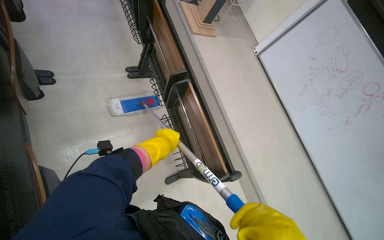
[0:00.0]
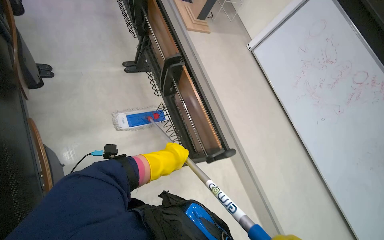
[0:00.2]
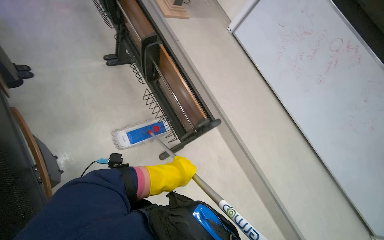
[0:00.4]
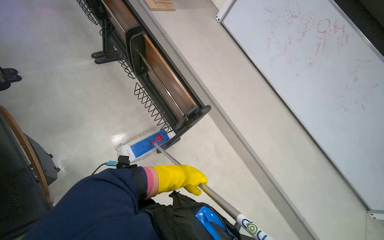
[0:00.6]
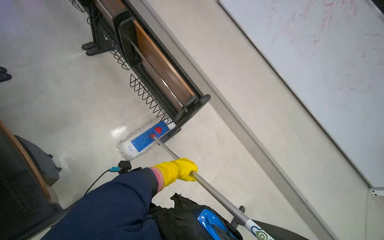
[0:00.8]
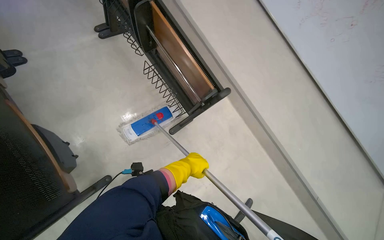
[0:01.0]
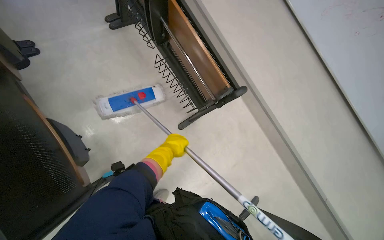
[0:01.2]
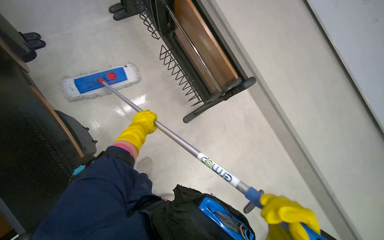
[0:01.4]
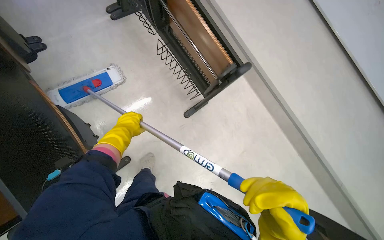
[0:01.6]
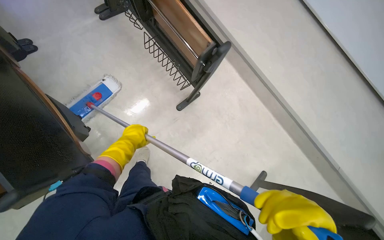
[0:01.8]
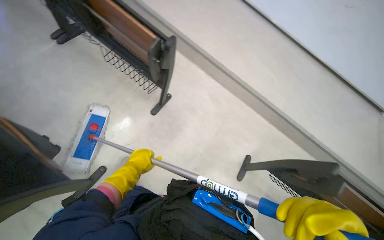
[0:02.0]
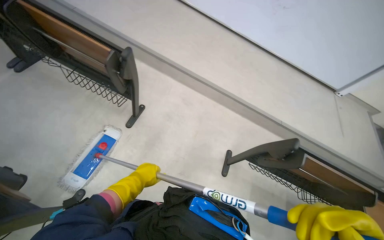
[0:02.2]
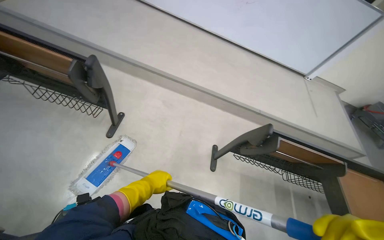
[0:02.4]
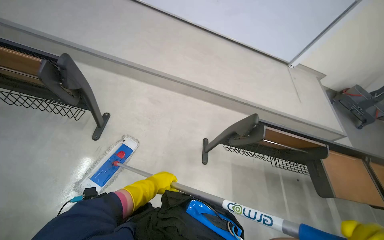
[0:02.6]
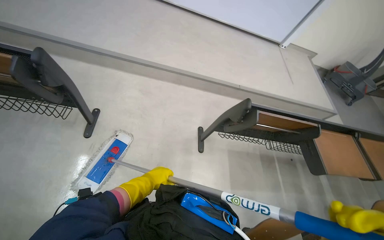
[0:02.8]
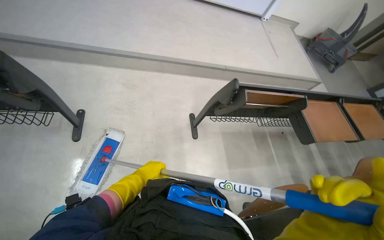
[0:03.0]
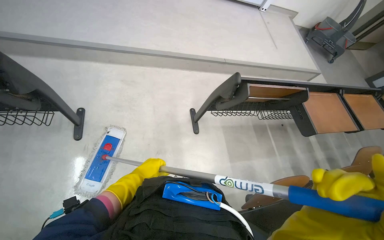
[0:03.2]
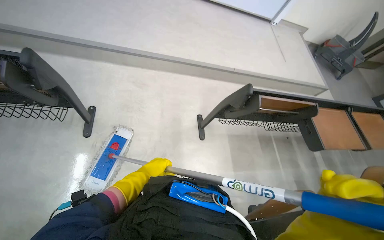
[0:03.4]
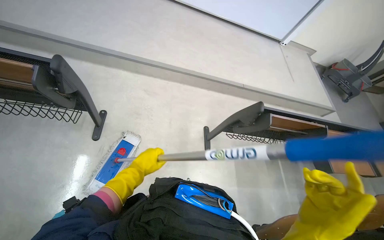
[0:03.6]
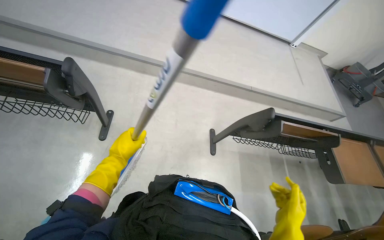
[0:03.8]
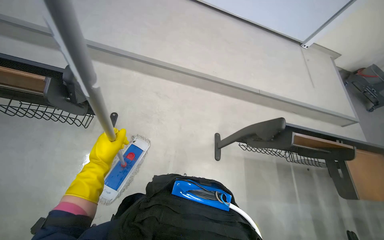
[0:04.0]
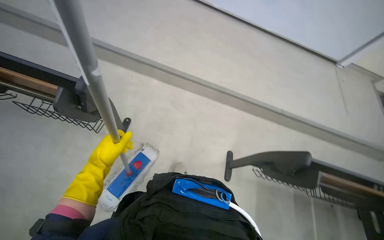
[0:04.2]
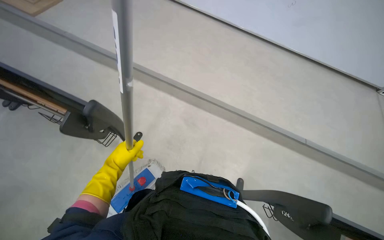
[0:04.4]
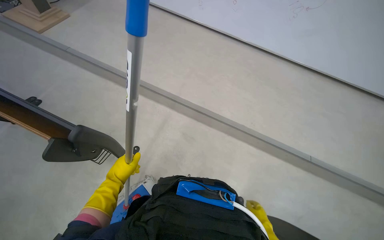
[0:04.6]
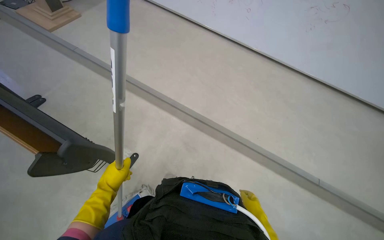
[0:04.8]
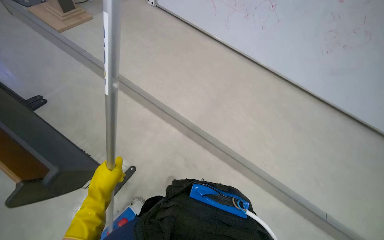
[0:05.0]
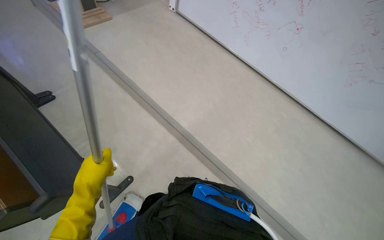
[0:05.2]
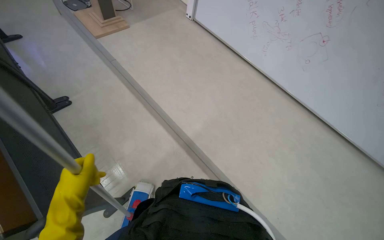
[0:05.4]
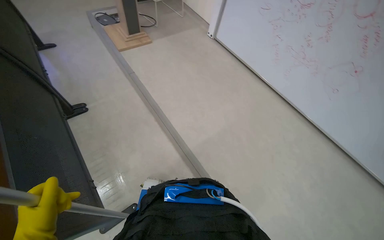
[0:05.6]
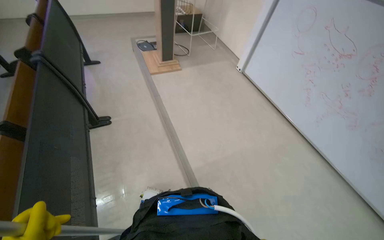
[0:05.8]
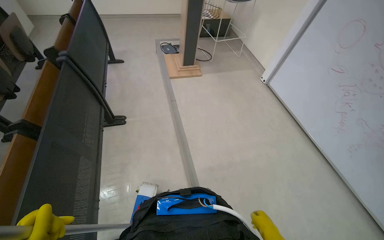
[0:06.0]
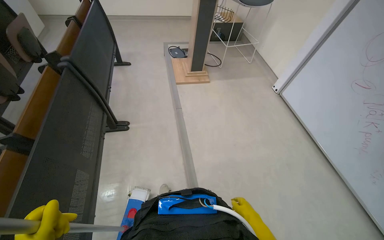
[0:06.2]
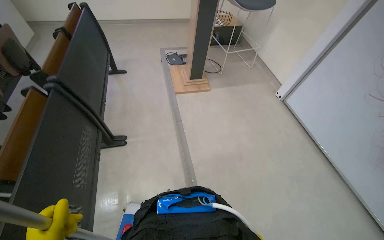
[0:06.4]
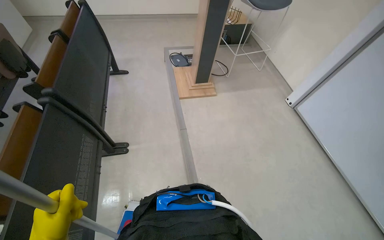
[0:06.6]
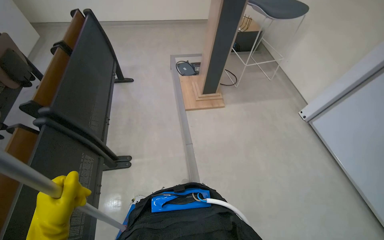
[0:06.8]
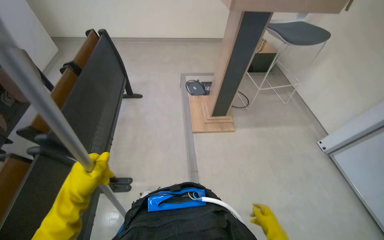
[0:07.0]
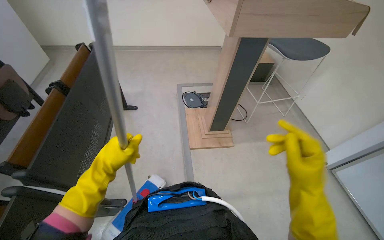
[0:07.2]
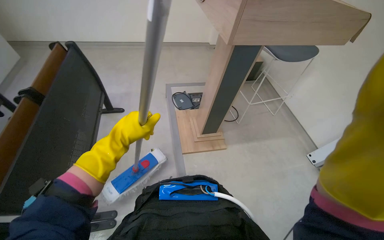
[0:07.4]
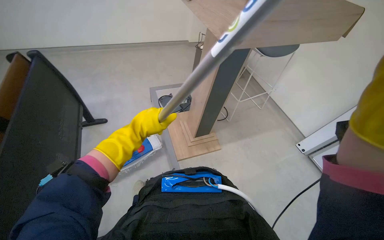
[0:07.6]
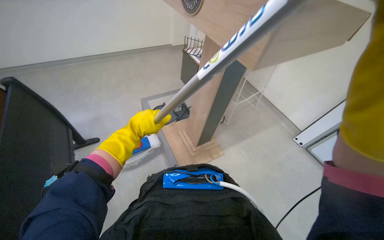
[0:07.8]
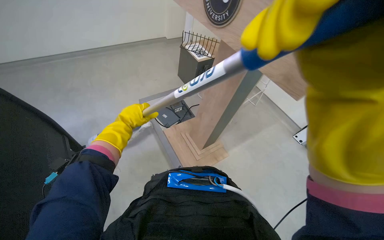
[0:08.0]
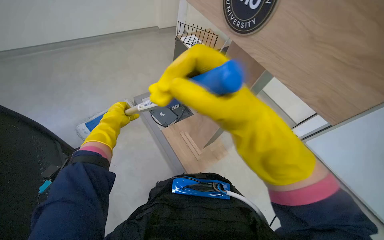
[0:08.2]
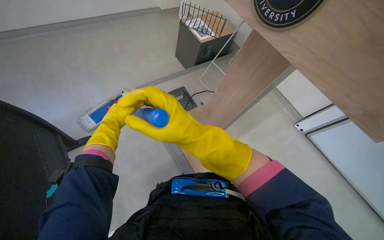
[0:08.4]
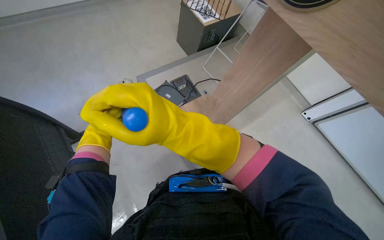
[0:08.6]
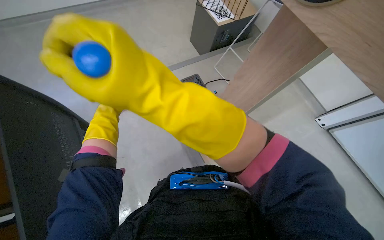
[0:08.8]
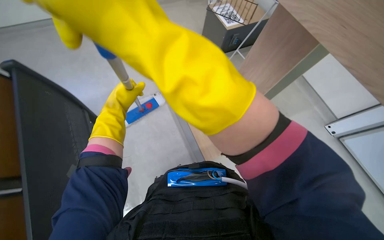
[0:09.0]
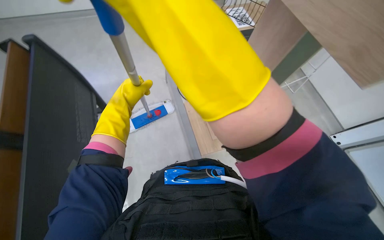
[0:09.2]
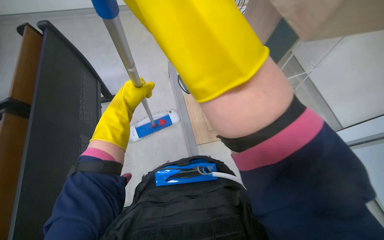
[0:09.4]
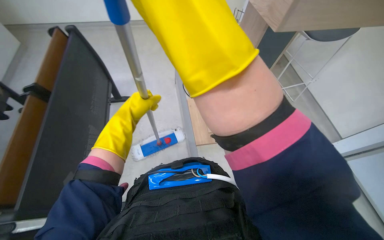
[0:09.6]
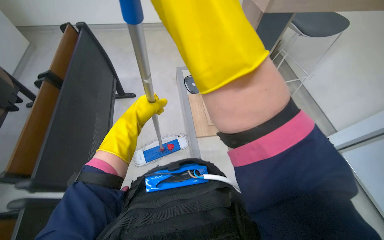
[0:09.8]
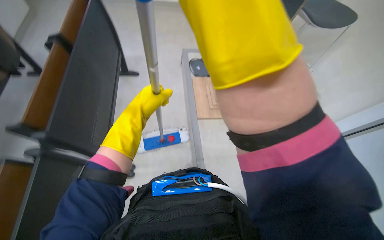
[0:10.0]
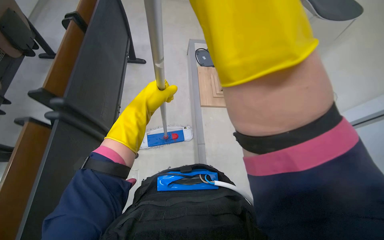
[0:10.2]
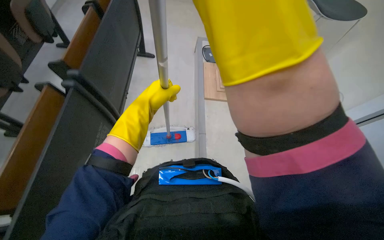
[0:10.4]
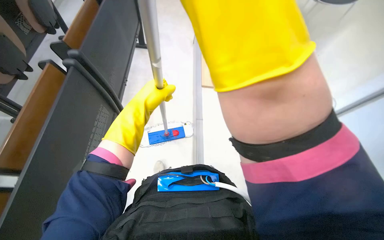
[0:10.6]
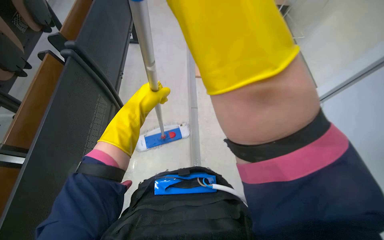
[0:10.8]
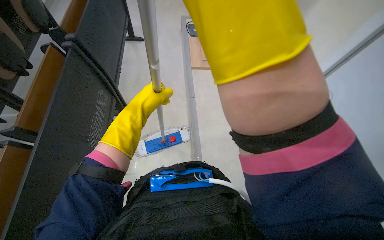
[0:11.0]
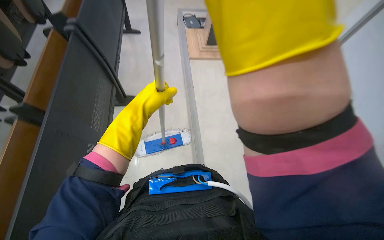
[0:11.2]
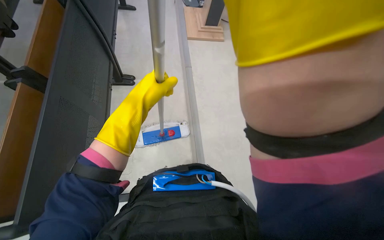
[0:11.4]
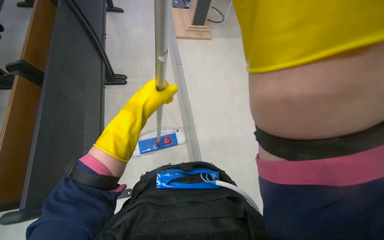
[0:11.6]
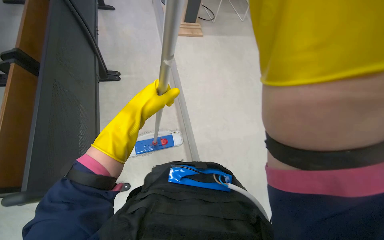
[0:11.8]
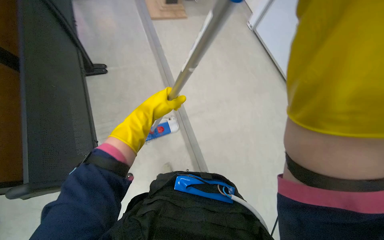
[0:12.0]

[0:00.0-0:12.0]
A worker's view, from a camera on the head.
Job: mopping floor.
The whole recording: Mopping lecture hall floor. The worker mops the floor of the lecture hall with a mop.
0:00.0 to 0:01.6: The wearer looks some 20 degrees further downward.
0:01.6 to 0:03.0: The wearer moves roughly 50 cm. The head turns to the right by approximately 55 degrees.
0:03.0 to 0:04.4: The head turns to the left by about 30 degrees. The left hand heads to the left, covering some 25 cm.
0:04.4 to 0:06.0: The head travels some 80 cm. The wearer looks approximately 50 degrees further to the left. The view tips upward by some 20 degrees.
0:06.0 to 0:07.6: The wearer moves about 90 cm.

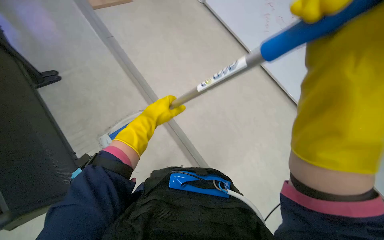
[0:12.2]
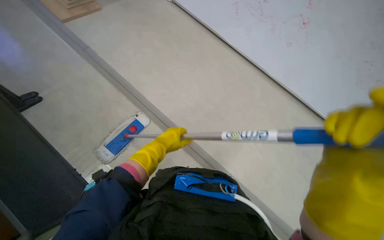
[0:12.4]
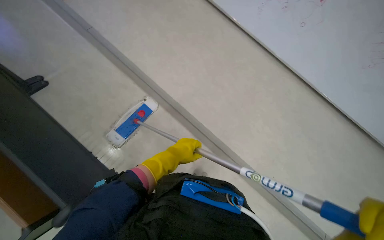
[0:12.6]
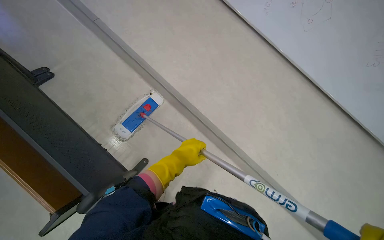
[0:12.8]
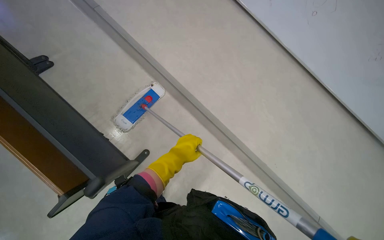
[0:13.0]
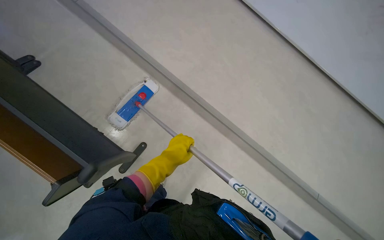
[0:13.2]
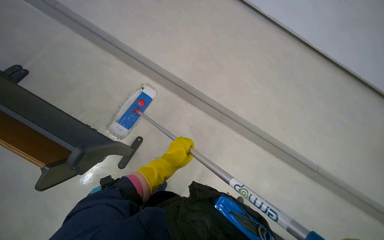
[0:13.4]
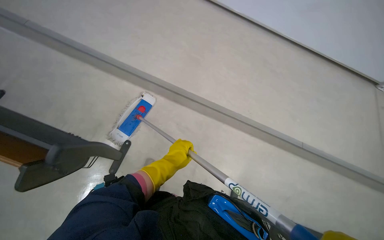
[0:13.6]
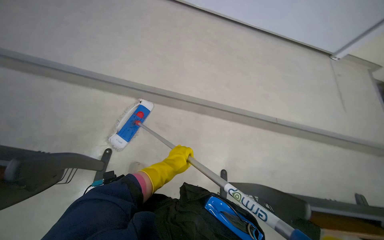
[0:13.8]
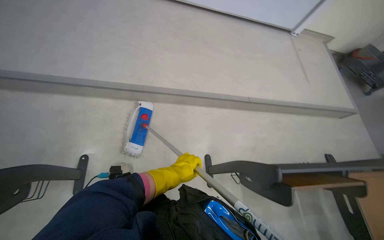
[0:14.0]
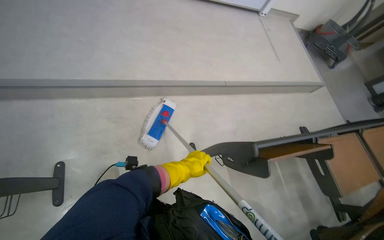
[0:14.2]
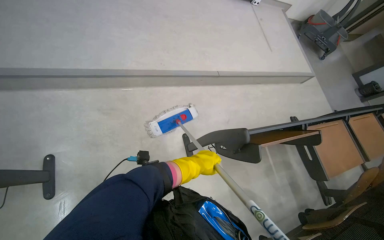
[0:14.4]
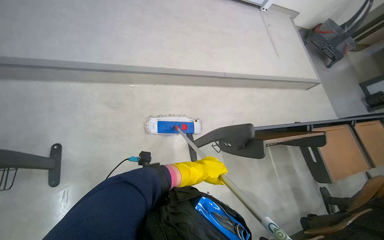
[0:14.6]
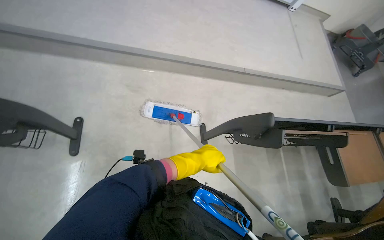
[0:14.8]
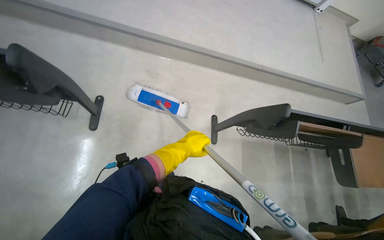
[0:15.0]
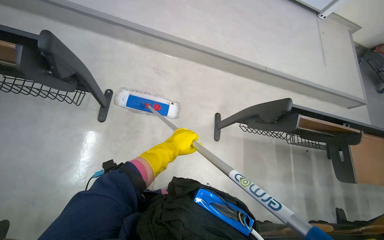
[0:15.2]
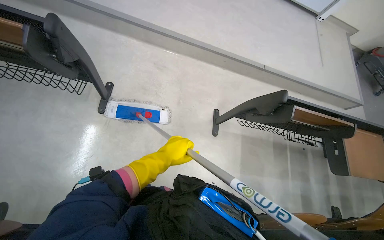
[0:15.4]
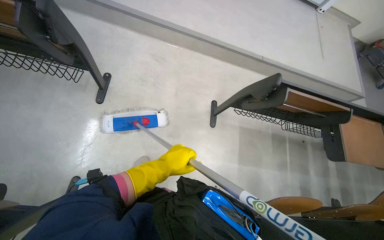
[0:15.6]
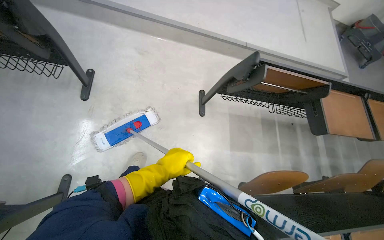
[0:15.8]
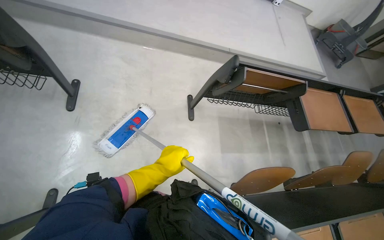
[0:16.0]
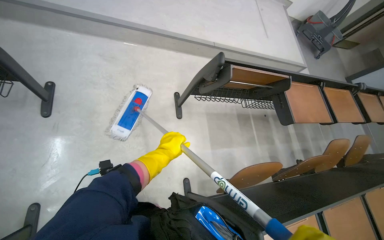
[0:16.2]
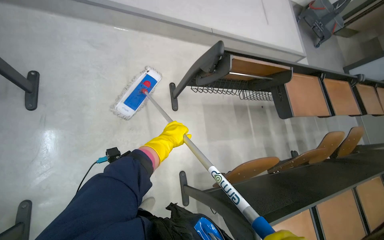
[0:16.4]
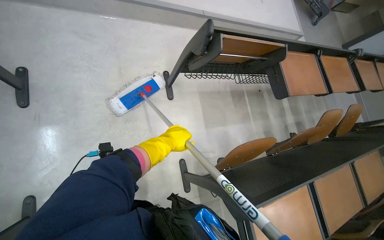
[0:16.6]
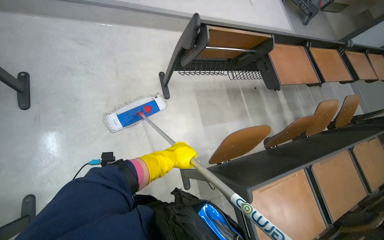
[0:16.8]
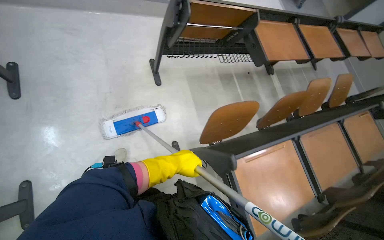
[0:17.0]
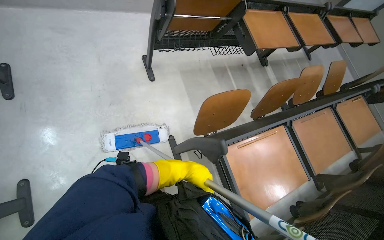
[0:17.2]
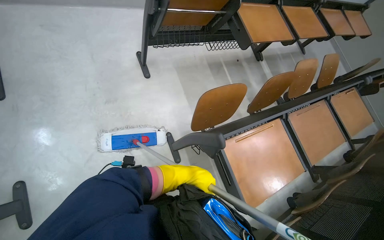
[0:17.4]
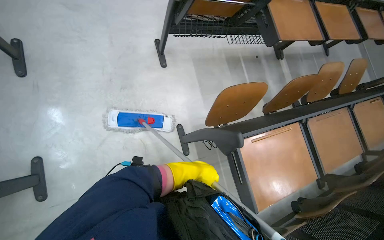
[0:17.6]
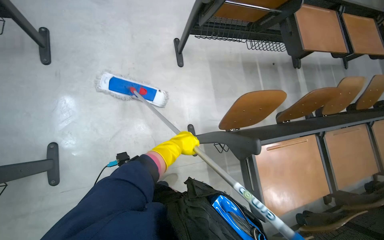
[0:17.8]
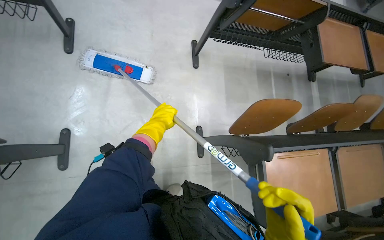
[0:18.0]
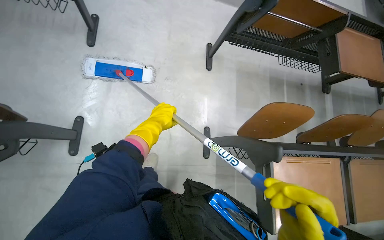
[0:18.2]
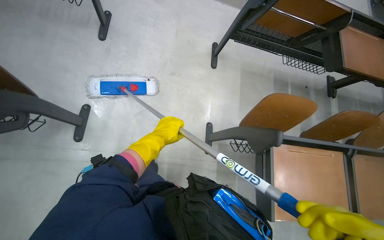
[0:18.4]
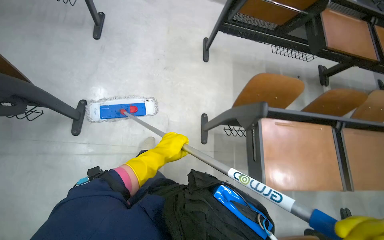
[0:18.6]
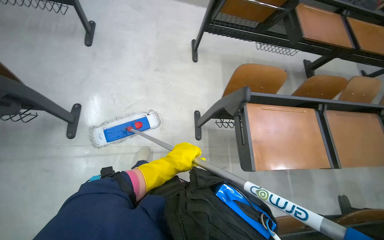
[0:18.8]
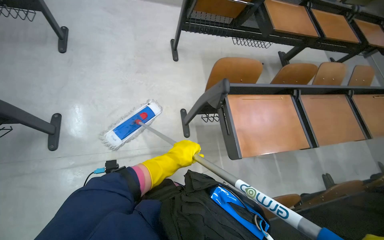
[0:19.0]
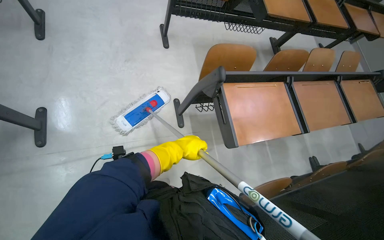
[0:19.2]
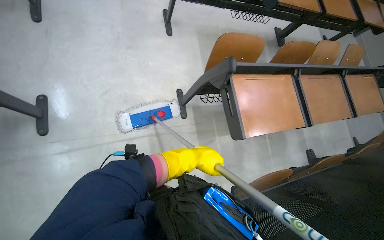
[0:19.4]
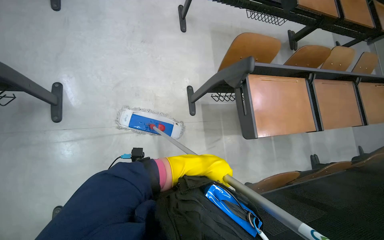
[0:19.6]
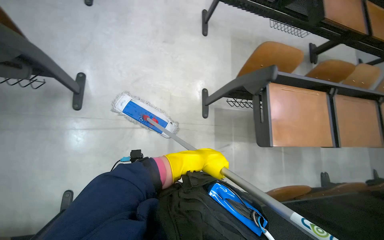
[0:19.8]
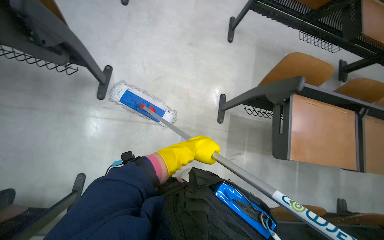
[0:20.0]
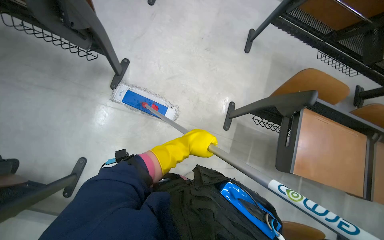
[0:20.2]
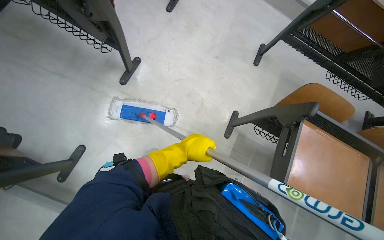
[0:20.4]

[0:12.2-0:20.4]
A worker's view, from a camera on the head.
Job: mopping floor.
The whole recording: Mopping lecture hall floor. The worker mops the floor of the lecture hall with a mop.
0:12.2 to 0:13.8: The camera pitches downward, by some 15 degrees. The left hand moves down the picture, some 10 cm.
0:13.8 to 0:15.4: The camera is carried about 40 cm.
0:15.4 to 0:17.2: The camera is carried roughly 50 cm.
0:17.2 to 0:18.8: The left hand travels nearer to the camera by roughly 15 cm, and moves approximately 35 cm to the left and comes back.
0:18.8 to 0:20.4: The scene rotates clockwise by approximately 25 degrees.
